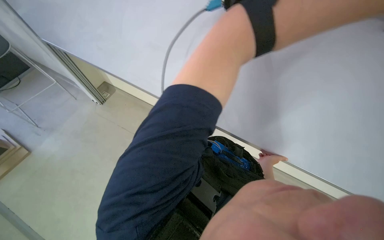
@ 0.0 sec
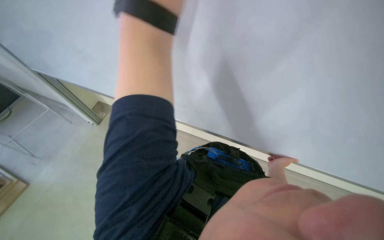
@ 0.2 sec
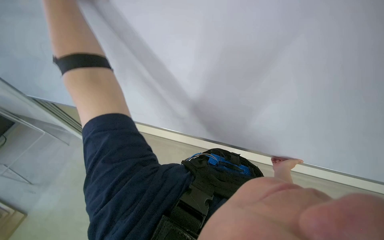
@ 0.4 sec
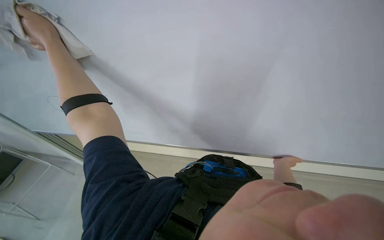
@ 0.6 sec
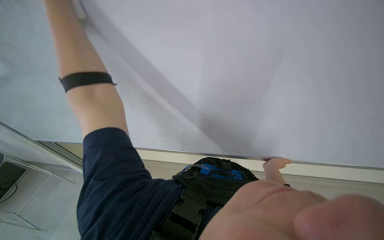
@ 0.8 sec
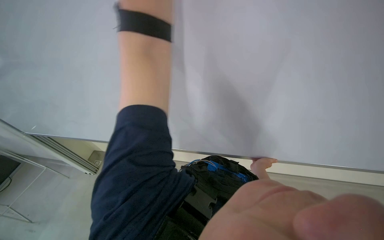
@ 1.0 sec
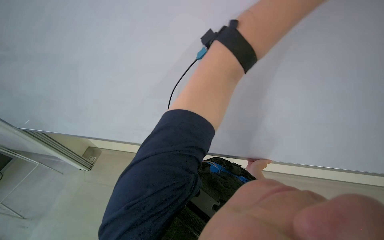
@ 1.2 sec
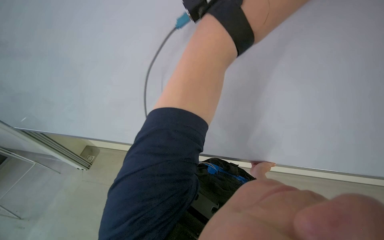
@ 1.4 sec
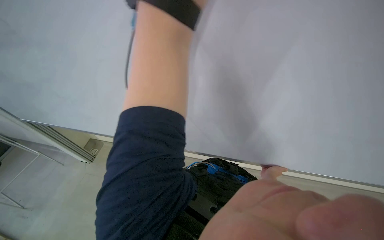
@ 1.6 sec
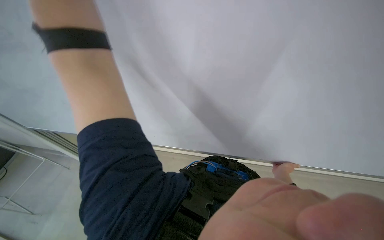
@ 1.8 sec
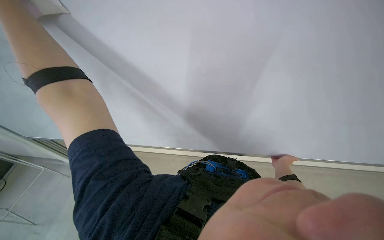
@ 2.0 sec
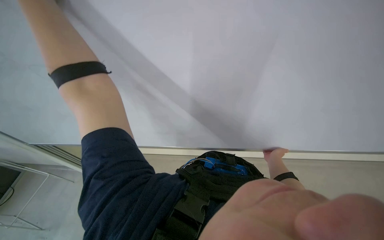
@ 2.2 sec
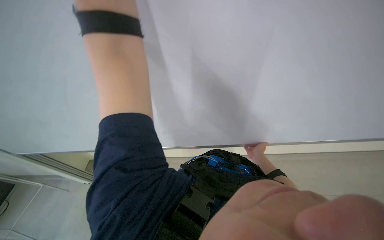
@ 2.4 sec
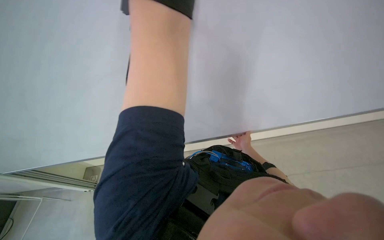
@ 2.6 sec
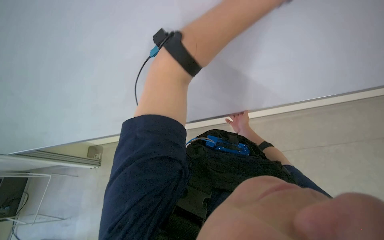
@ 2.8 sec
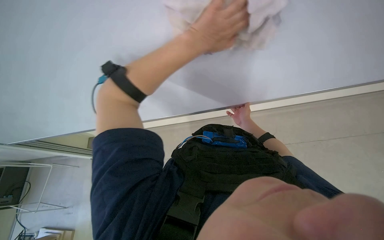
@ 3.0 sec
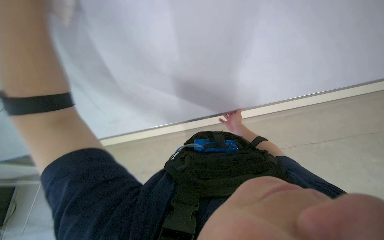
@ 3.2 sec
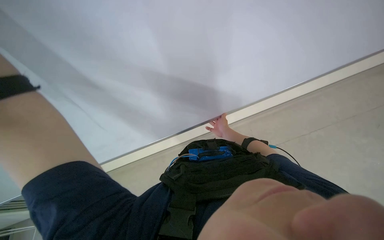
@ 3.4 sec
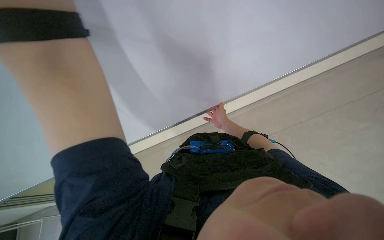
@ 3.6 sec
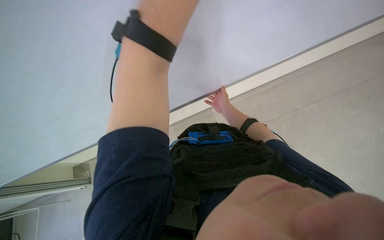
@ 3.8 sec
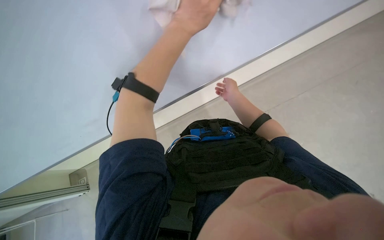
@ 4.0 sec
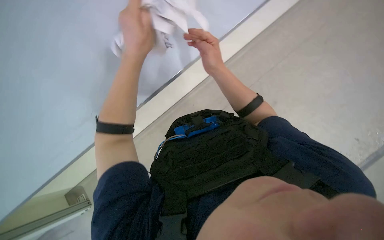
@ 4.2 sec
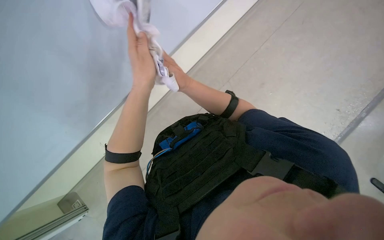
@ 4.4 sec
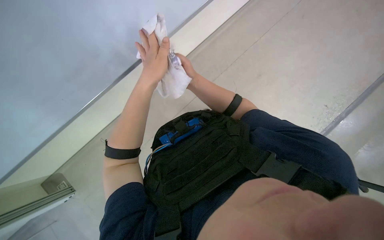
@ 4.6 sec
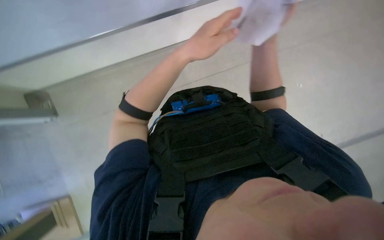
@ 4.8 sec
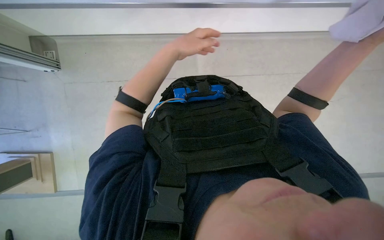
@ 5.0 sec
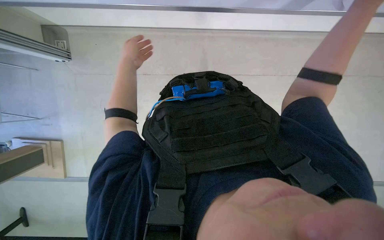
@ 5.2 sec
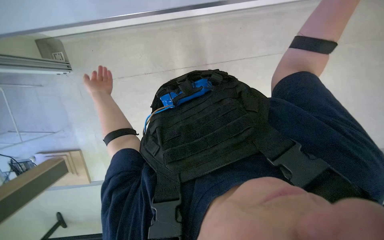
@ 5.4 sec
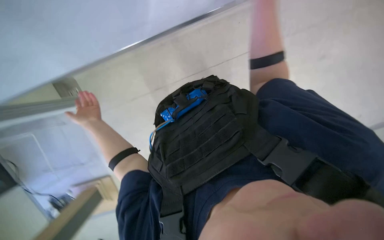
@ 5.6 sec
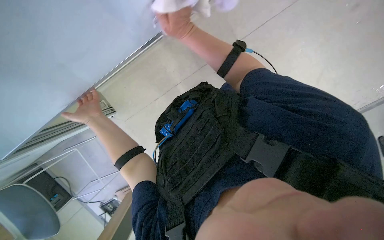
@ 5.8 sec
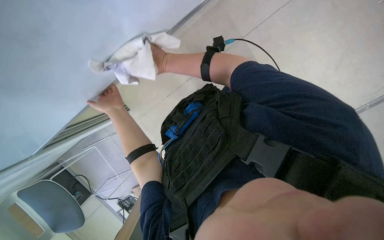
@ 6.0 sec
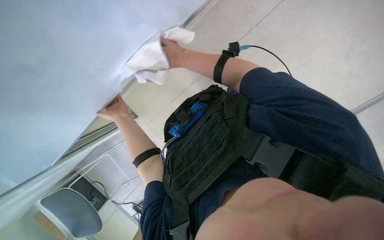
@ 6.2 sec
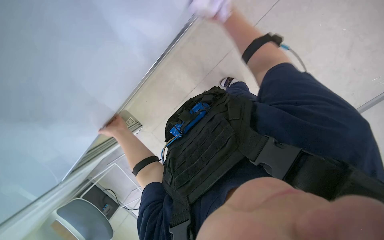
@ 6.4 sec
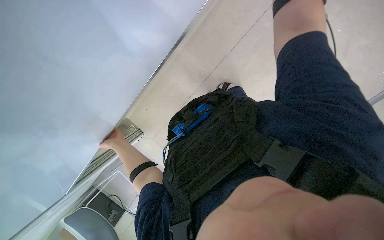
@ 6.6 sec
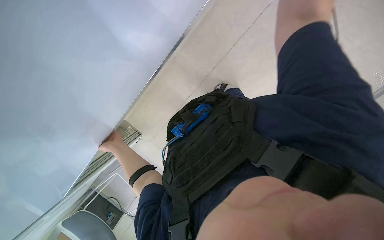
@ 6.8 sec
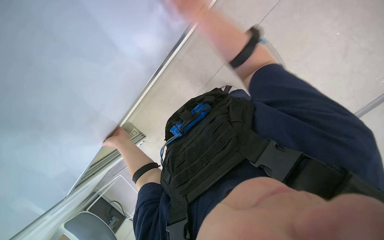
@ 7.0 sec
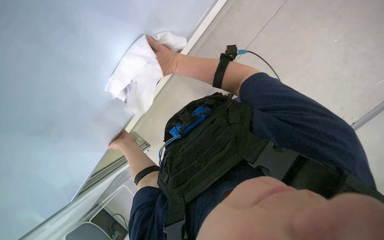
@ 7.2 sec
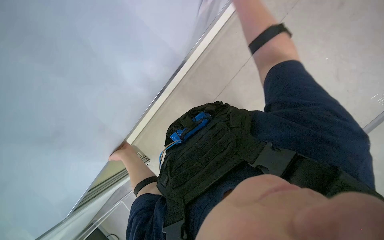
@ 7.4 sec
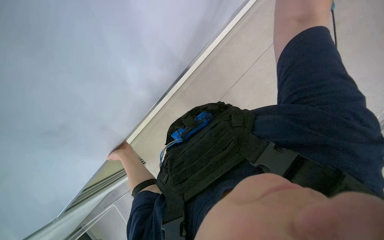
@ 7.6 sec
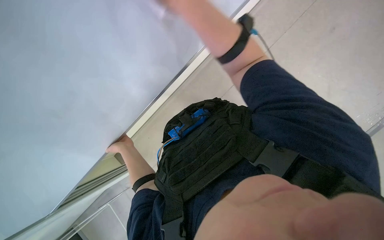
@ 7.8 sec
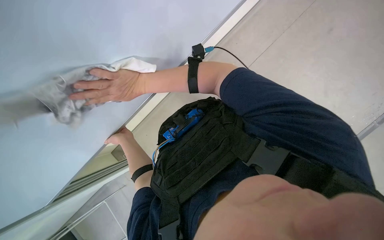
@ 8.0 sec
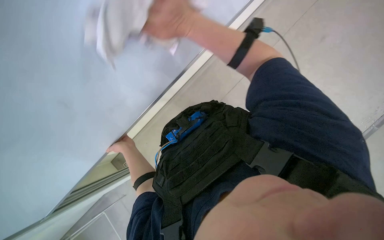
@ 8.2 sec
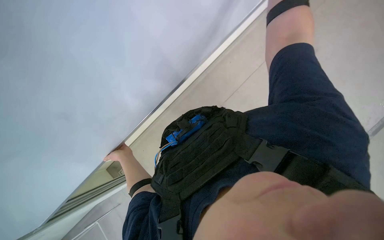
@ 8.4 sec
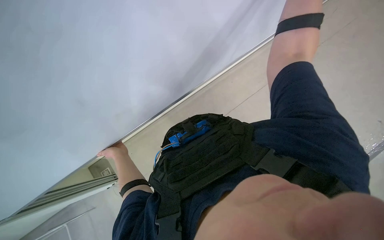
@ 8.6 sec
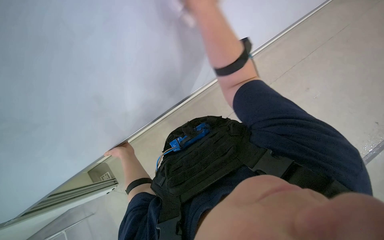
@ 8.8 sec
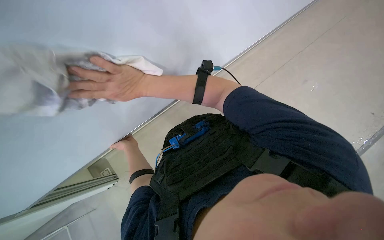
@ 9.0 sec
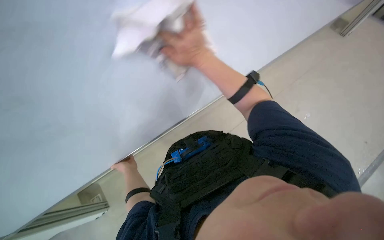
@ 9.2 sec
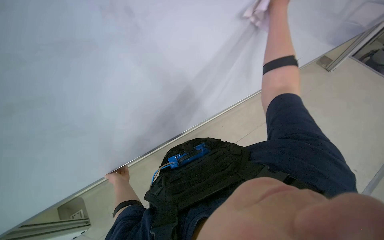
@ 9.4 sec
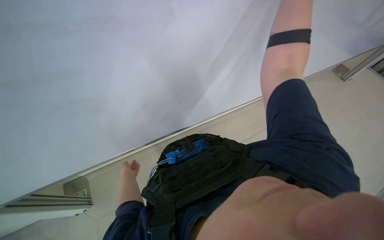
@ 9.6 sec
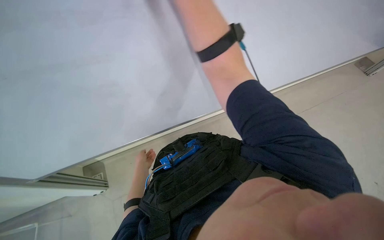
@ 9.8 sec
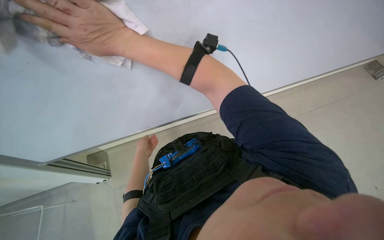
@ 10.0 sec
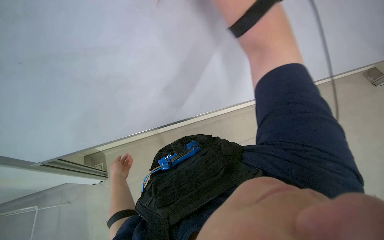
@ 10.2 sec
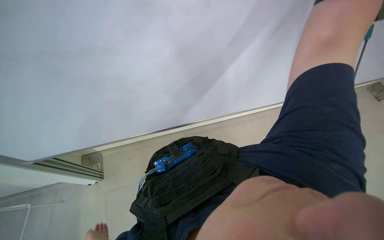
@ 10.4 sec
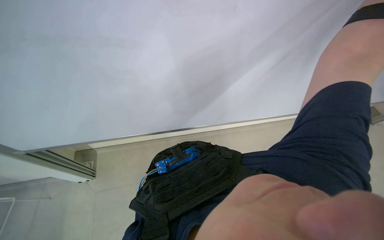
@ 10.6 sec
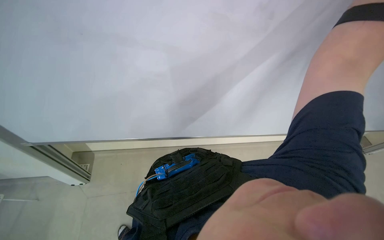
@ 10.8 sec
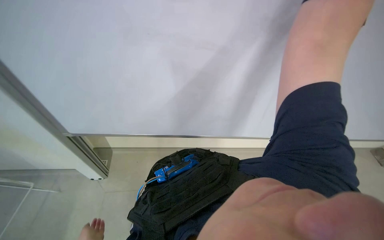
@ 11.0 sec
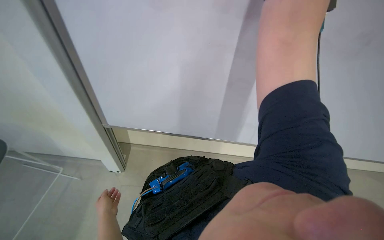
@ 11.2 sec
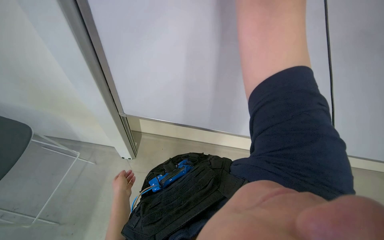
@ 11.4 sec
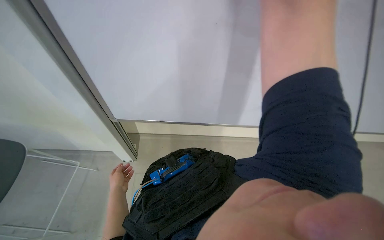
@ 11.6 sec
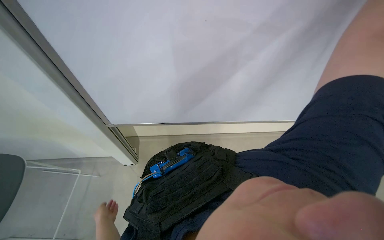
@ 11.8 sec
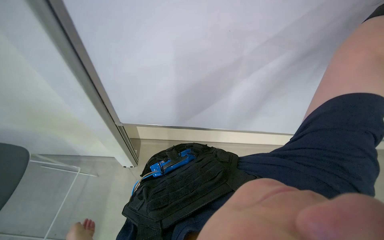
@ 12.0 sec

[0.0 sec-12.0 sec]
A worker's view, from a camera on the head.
Job: wiping surfaces.
The whole recording: Wiping board with cloth. The worker wipes a white board surface with a white cloth.
1.6 sec to 3.0 sec: The camera pitches downward, by approximately 15 degrees.
3.0 sec to 4.4 sec: The right hand moves nearer to the camera, to the left and up the picture, roughly 30 cm.
4.4 sec to 6.0 sec: The camera sweeps to the left, by about 20 degrees. The view tips downward by roughly 20 degrees.
6.0 sec to 7.6 sec: The left hand shifts approximately 15 cm down the picture.

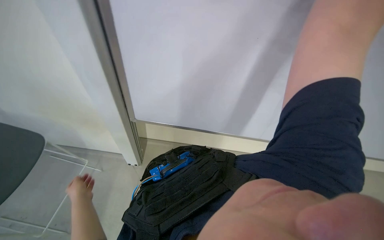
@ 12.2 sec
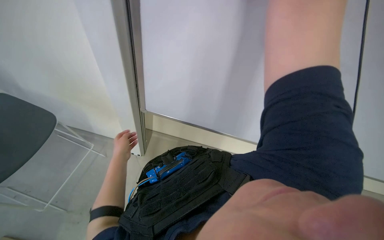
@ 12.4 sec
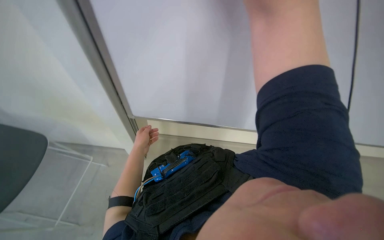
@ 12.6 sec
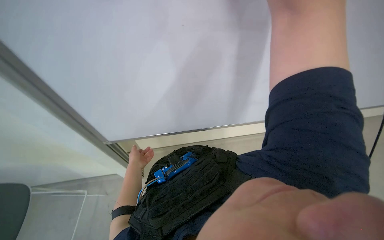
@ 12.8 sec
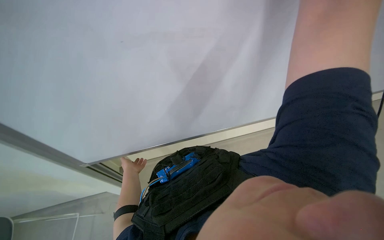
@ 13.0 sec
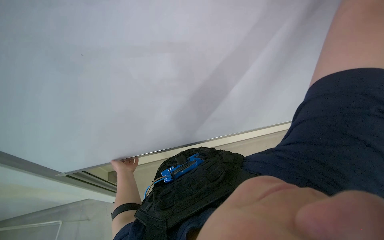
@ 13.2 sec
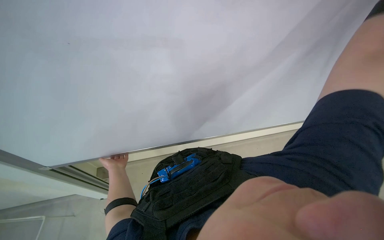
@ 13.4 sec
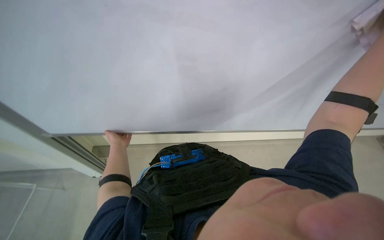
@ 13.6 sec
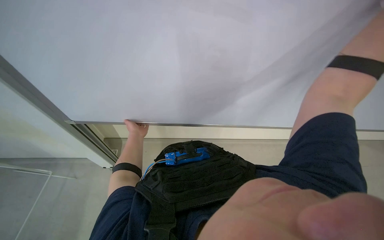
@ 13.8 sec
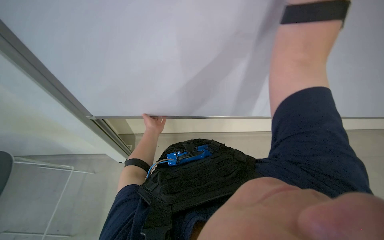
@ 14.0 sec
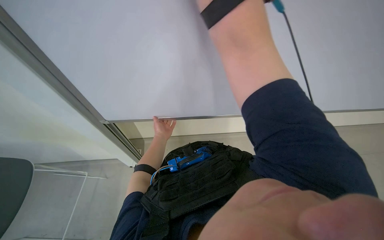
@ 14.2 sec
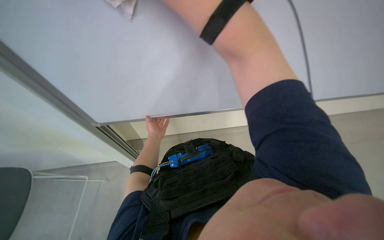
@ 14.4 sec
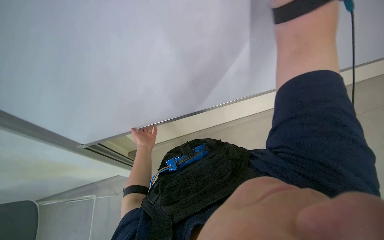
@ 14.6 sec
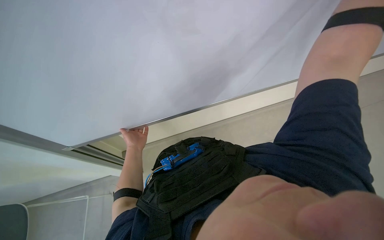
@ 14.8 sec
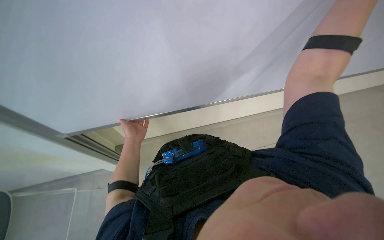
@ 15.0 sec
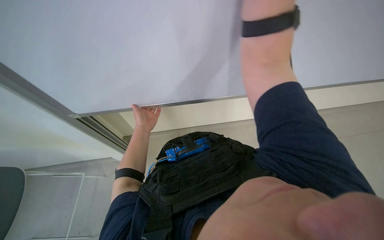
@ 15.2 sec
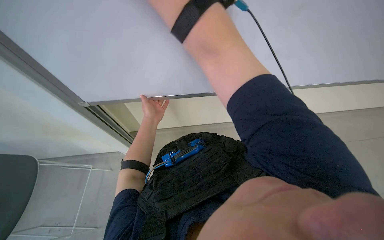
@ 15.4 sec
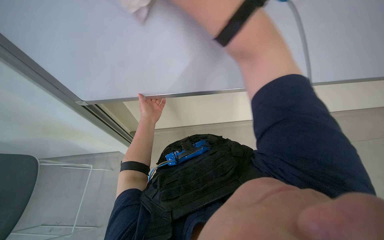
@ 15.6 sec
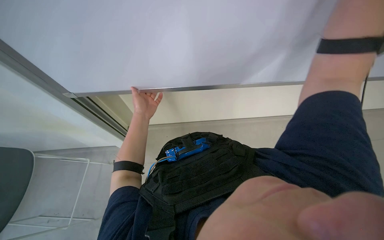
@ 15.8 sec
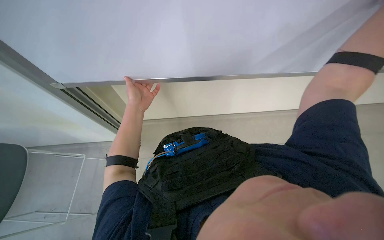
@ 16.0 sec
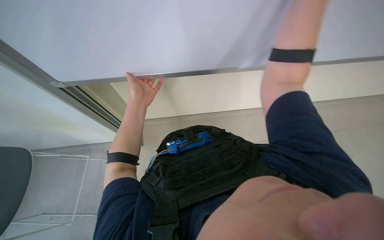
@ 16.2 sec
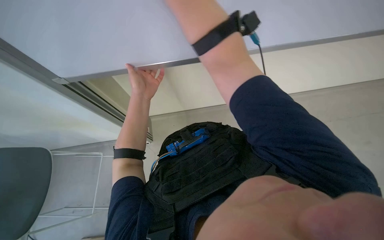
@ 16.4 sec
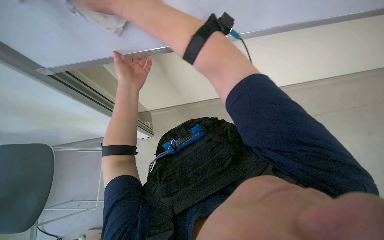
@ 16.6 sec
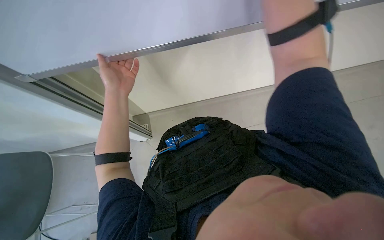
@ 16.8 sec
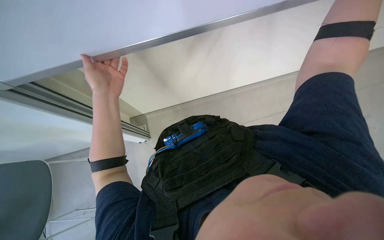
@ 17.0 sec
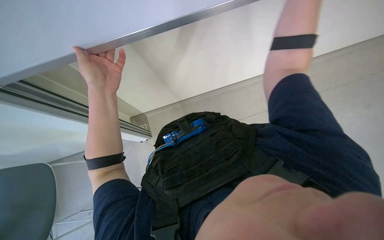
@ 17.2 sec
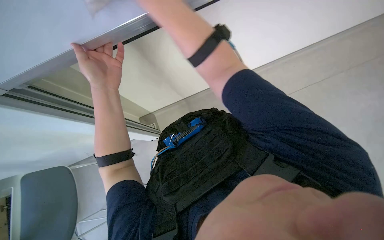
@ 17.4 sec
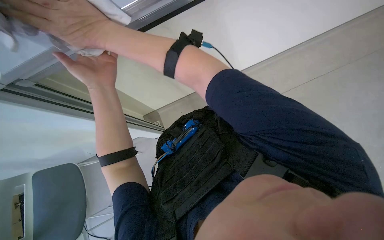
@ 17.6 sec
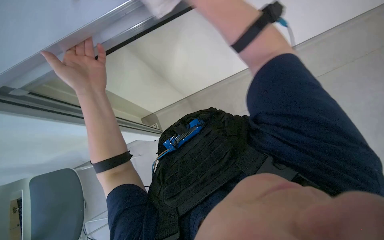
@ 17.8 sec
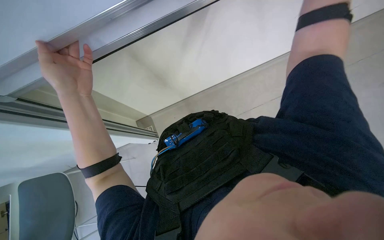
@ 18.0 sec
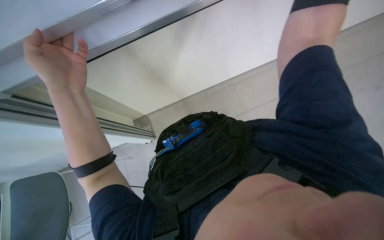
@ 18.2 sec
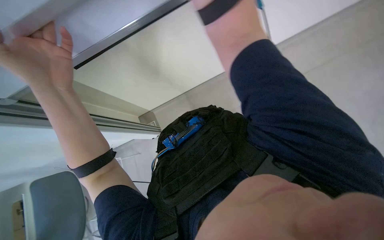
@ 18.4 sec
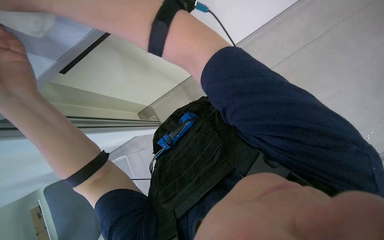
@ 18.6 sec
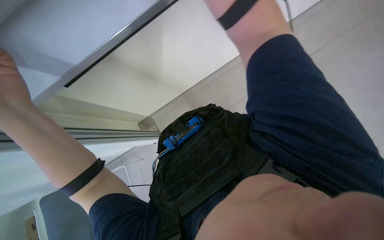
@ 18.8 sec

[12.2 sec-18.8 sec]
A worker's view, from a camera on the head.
Job: wiping surfaces.
The whole recording: Wiping board with cloth. The worker wipes a white board surface with a white cloth.
12.2 sec to 13.8 sec: The head turns to the left by approximately 20 degrees.
13.8 sec to 15.4 sec: The left hand goes some 15 cm to the right and up the picture.
15.4 sec to 17.2 sec: The wearer looks roughly 20 degrees further downward. The left hand is displaced nearer to the camera by roughly 35 cm.
